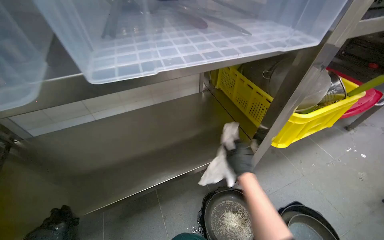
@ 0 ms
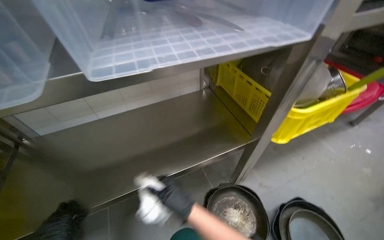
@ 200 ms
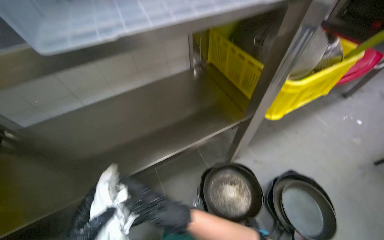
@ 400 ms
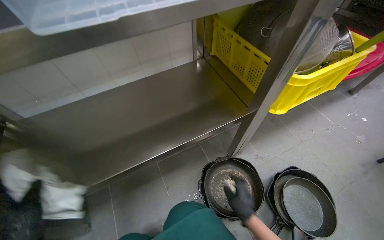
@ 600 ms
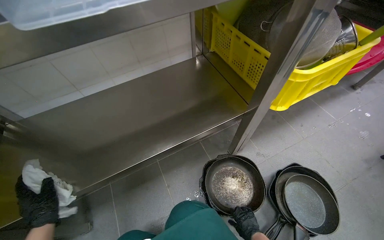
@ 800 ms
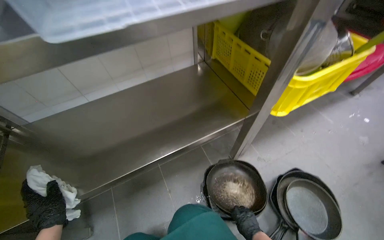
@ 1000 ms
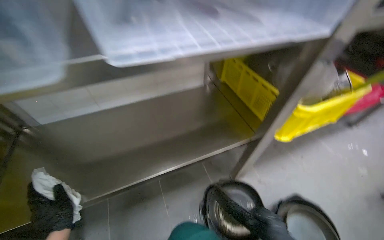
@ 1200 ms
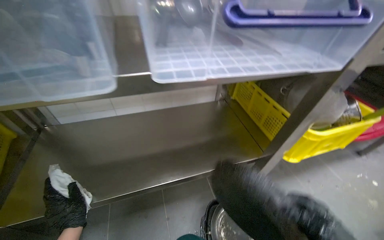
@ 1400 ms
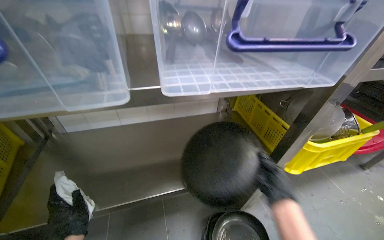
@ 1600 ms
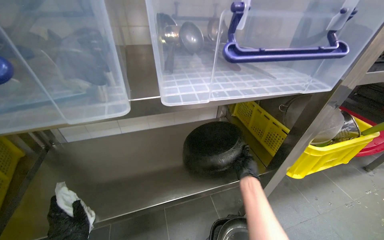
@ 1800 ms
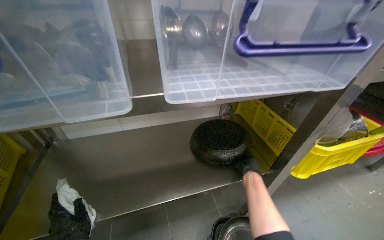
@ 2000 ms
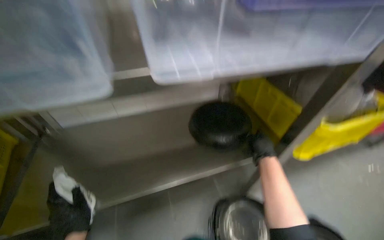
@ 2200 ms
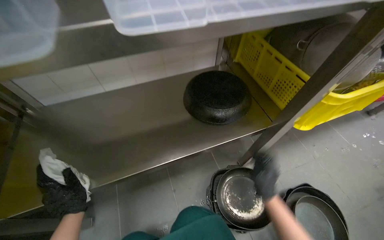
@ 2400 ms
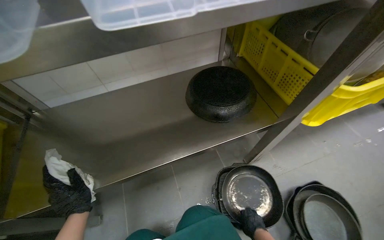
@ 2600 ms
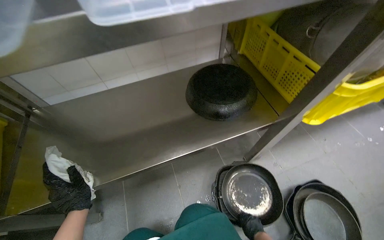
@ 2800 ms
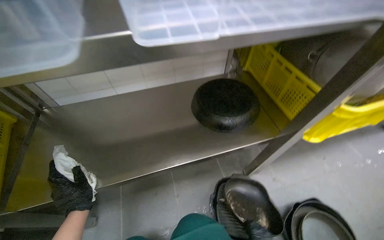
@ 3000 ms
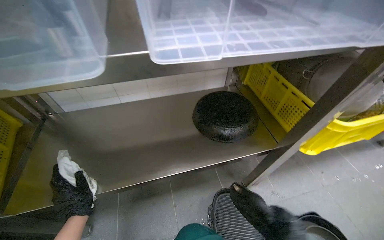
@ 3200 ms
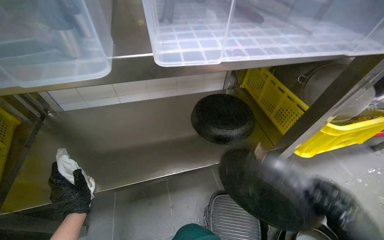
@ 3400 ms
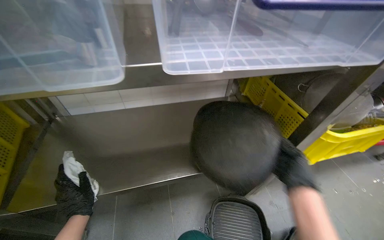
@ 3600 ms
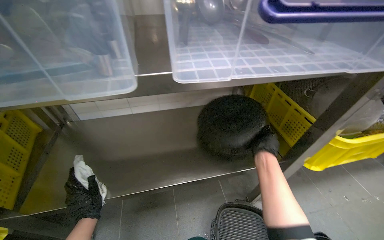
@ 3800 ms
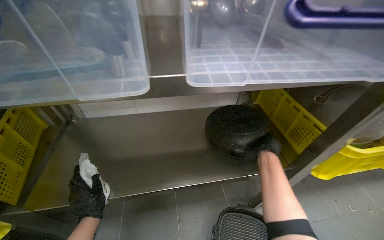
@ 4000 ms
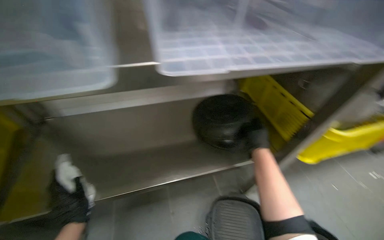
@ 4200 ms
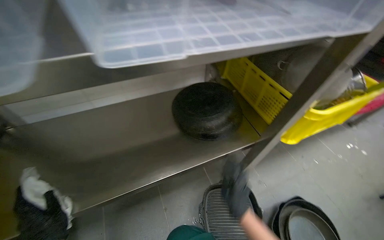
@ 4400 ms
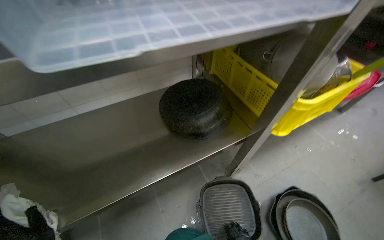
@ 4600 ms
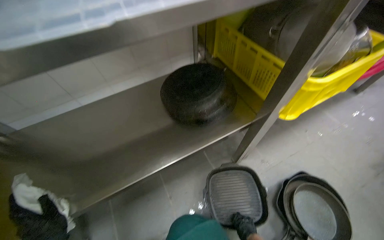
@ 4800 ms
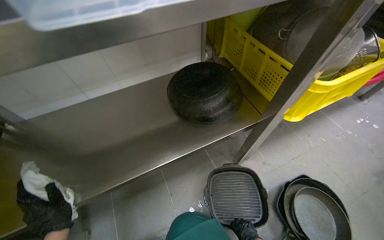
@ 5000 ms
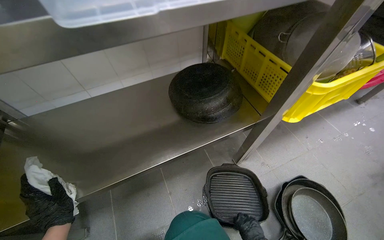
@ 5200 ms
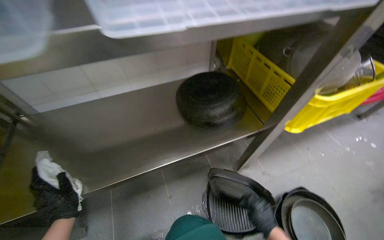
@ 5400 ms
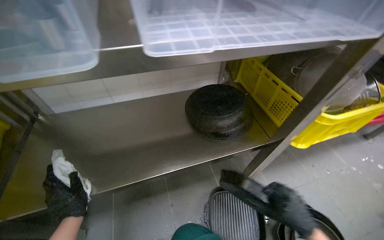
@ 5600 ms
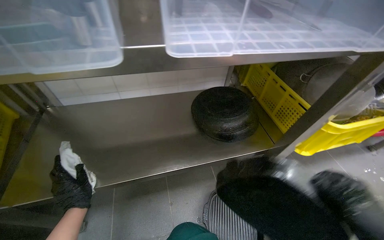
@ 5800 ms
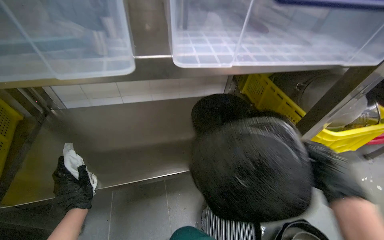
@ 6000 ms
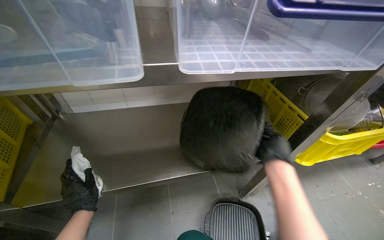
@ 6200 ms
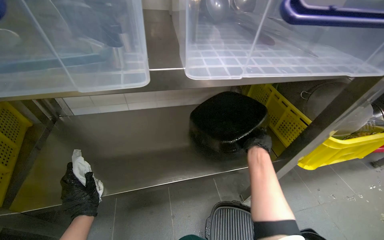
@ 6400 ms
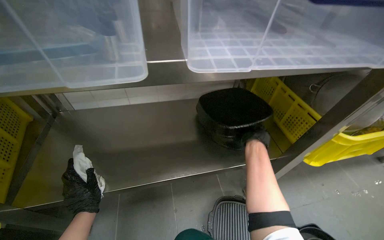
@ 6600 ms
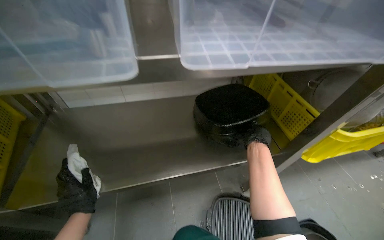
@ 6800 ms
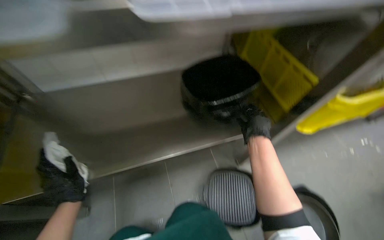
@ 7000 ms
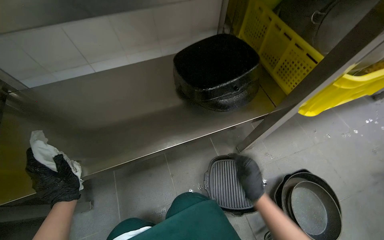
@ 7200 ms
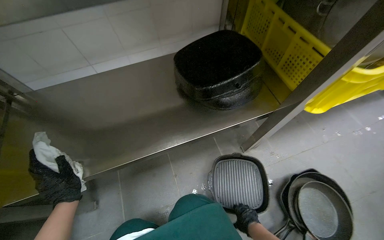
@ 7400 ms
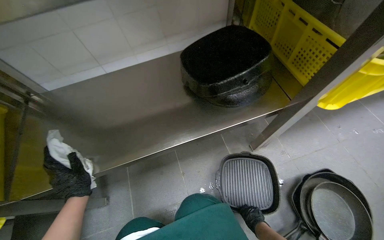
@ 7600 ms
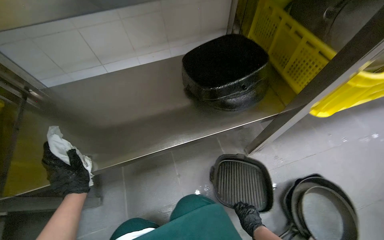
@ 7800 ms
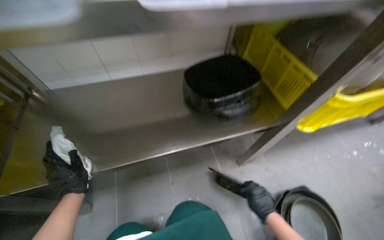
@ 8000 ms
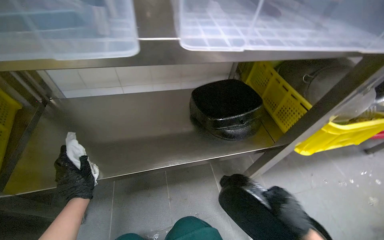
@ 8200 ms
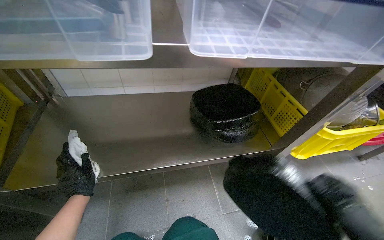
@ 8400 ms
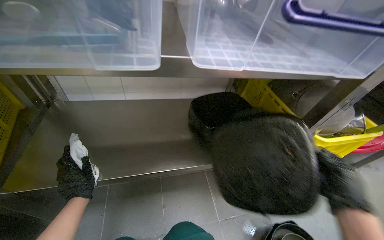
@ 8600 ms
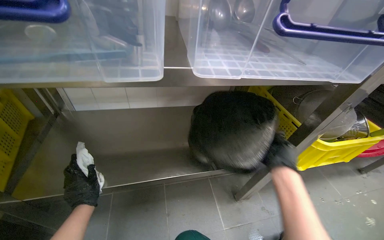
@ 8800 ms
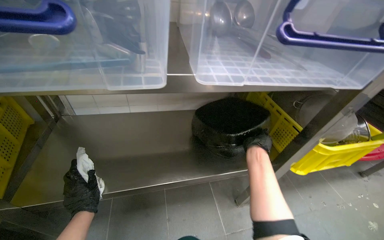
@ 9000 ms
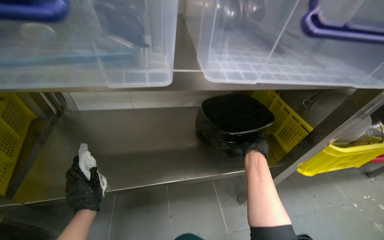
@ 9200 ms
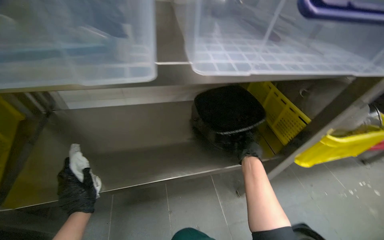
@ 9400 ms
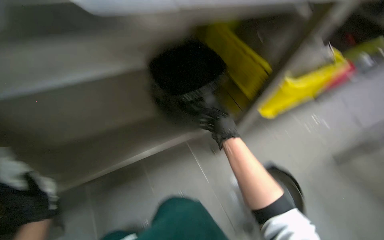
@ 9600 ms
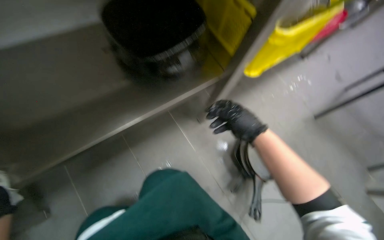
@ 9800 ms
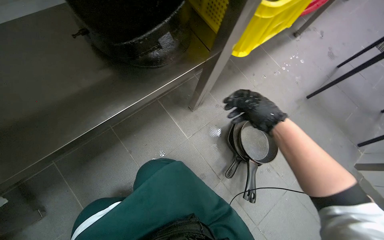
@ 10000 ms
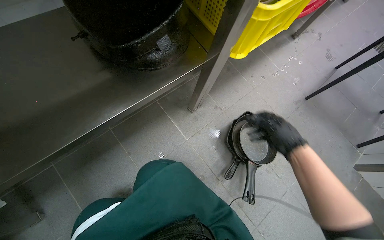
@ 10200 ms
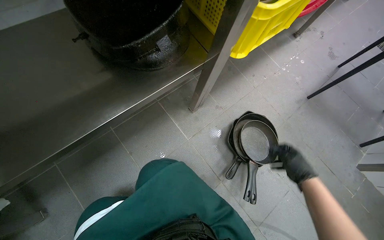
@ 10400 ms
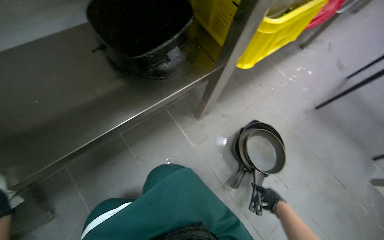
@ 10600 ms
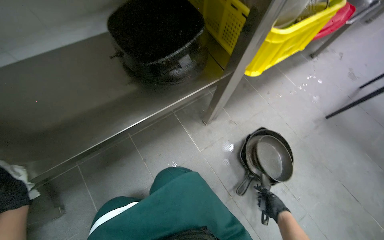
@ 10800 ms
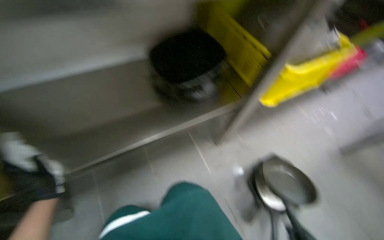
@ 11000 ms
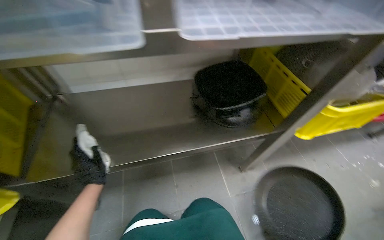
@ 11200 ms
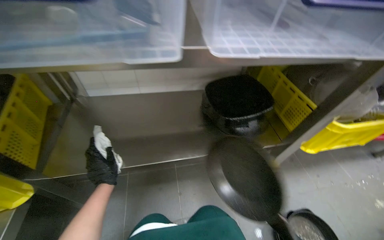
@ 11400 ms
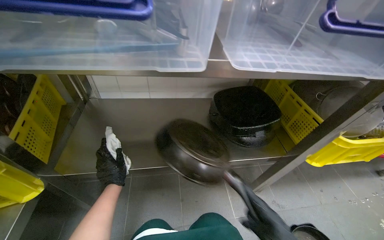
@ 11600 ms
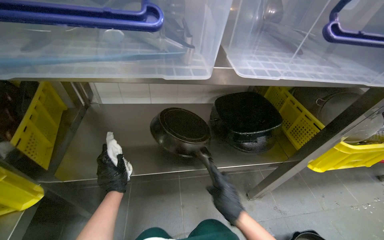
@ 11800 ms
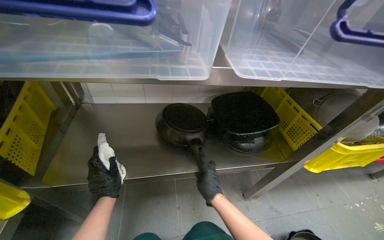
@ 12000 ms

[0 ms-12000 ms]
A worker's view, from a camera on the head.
Job: cleaning kitchen.
The whole recording: Wiping and organizing pans. The worker wipes pans with a cloth and places them onto the shelf.
1600 ms to 3000 ms: The camera pitches downward, by some 15 degrees.
6000 ms to 7600 ms: The view tilts approximately 15 degrees downward.
7600 ms to 9000 ms: The camera pitches upward, by roughly 20 degrees.
9000 ms to 10400 ms: The wearer's head swings roughly 20 degrees to the right. The camera pitches downward, by roughly 25 degrees. The right hand shifts roughly 50 cm down the picture and to the right.
10400 ms to 12000 ms: The head rotates approximately 30 degrees to the left. The wearer looks roughly 30 degrees further upward.

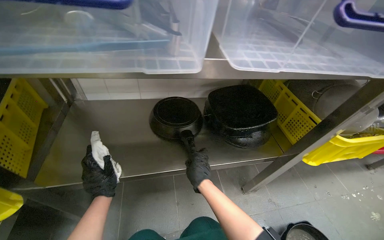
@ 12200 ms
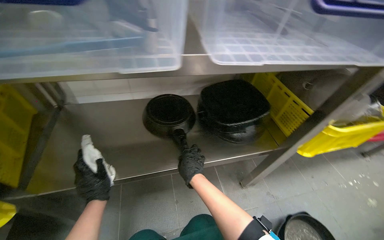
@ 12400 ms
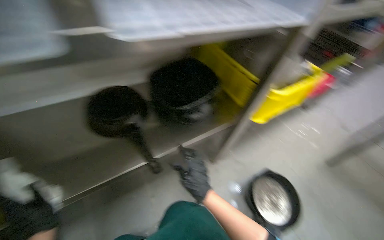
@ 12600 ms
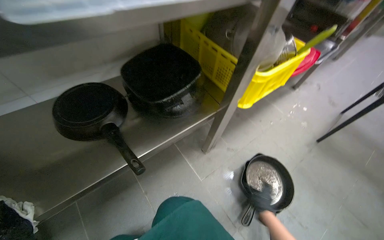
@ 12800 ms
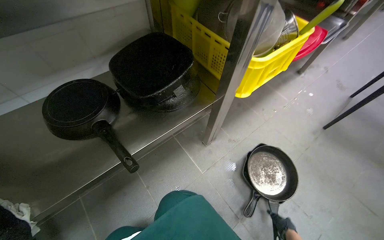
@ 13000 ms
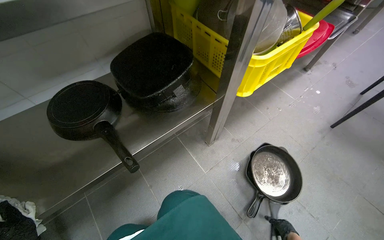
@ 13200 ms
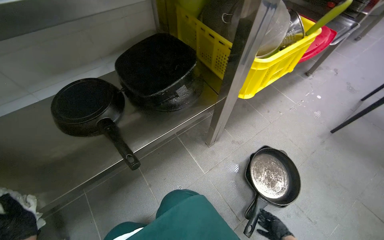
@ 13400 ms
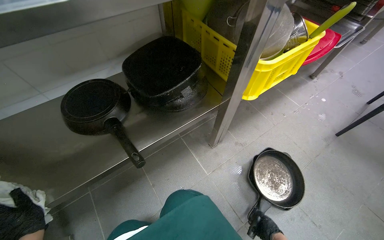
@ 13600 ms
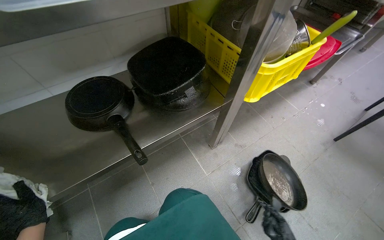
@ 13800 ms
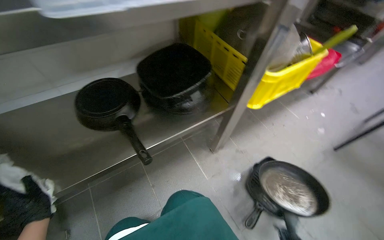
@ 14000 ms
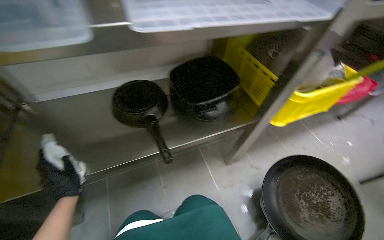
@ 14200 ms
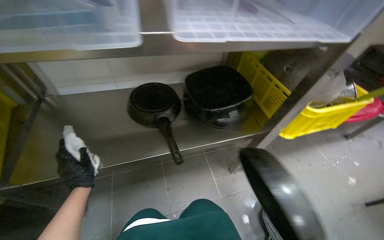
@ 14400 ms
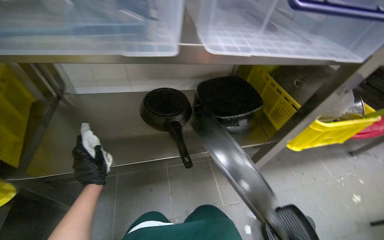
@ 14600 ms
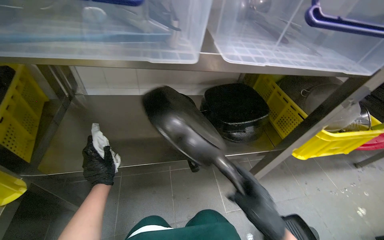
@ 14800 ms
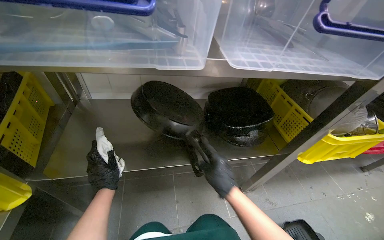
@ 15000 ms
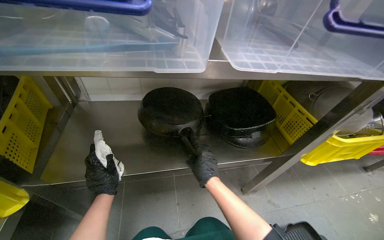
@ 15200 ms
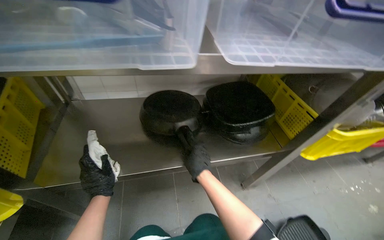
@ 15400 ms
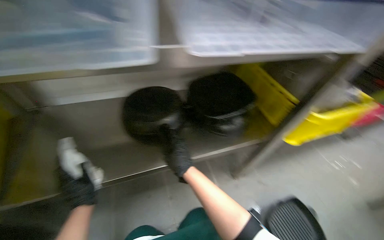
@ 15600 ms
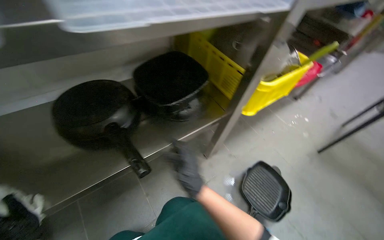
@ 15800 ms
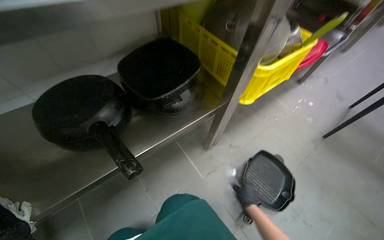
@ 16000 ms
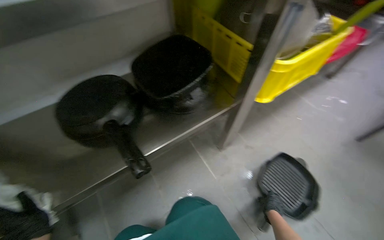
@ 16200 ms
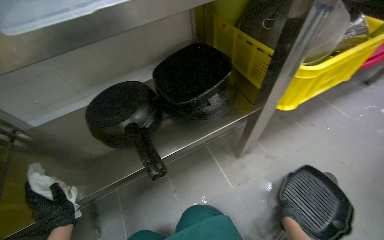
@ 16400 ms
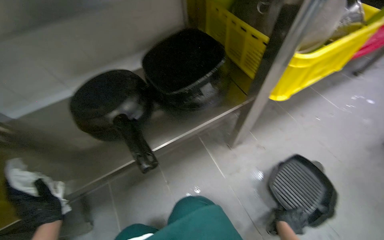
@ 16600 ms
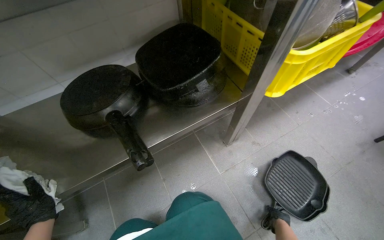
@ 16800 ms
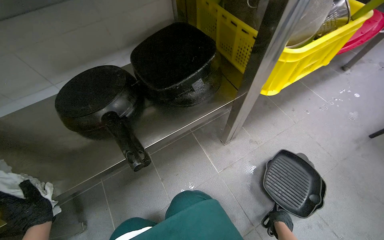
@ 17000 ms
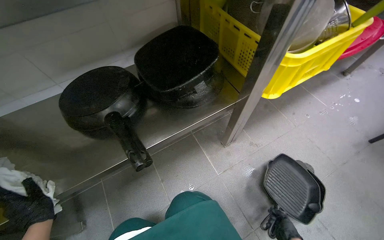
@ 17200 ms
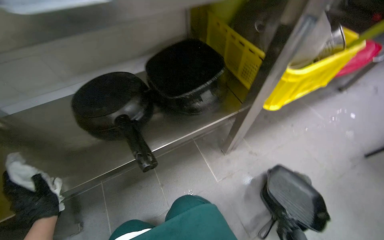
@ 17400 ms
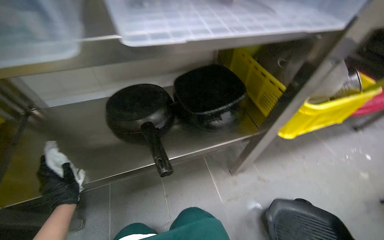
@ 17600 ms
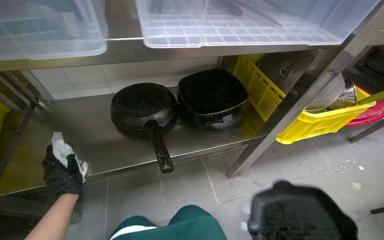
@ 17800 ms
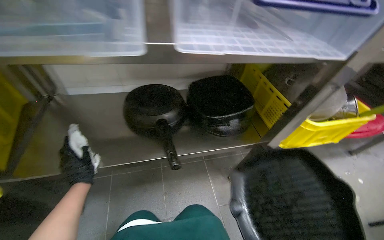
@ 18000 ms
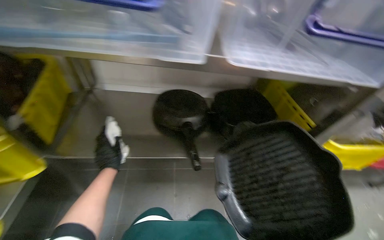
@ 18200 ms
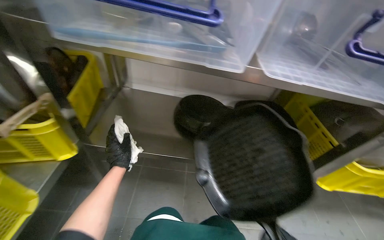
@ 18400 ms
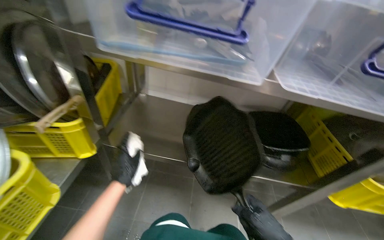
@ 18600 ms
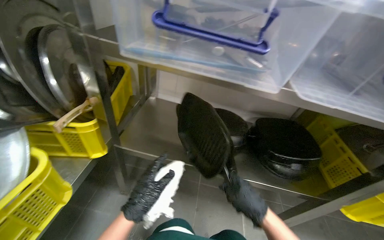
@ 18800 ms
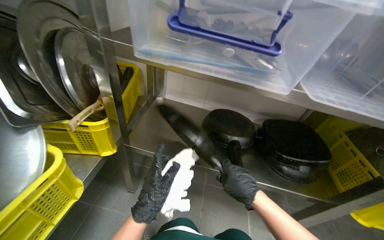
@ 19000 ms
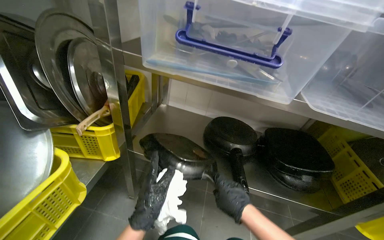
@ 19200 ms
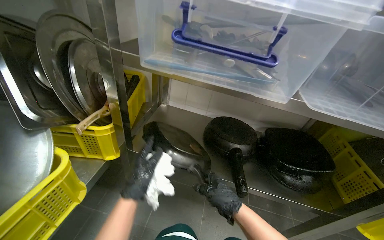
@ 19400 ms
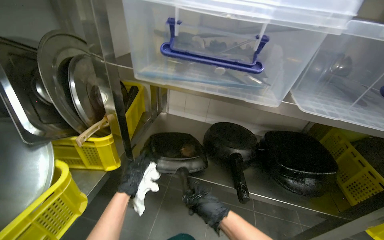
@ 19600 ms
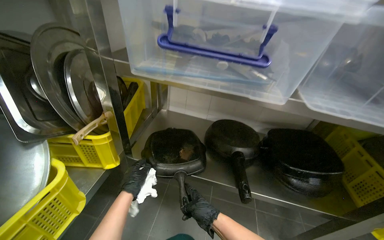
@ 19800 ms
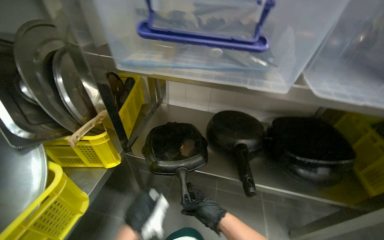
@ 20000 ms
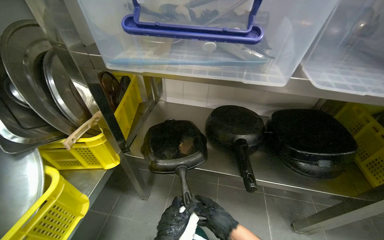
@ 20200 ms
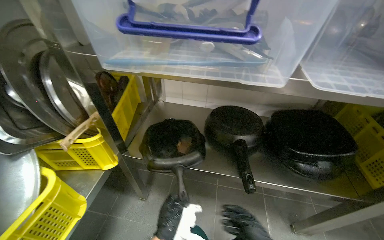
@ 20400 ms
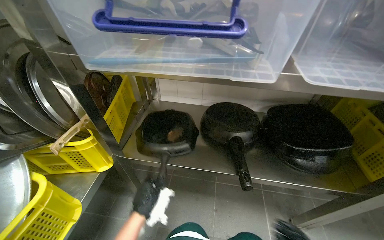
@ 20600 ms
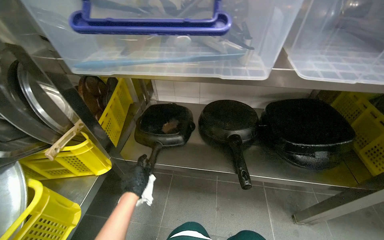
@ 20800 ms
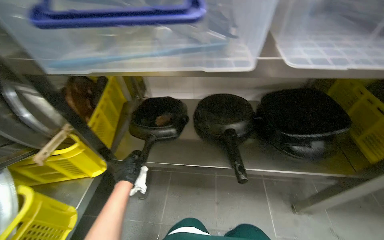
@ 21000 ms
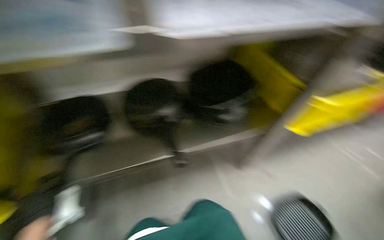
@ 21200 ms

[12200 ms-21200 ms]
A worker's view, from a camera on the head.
Job: cleaning kitchen.
The whole recording: Wiping and organizing pans. The worker wipes pans with a cloth and places them onto the shelf.
13800 ms to 15200 ms: The view tips upward by roughly 15 degrees.
15200 ms to 16600 ms: The view tilts roughly 15 degrees downward.
16600 ms to 18200 ms: The view tips upward by approximately 15 degrees. The scene rotates clockwise by roughly 25 degrees.
18200 ms to 19800 ms: The wearer looks some 15 degrees further to the left. The left hand moves about 20 cm nearer to the camera and comes back.
